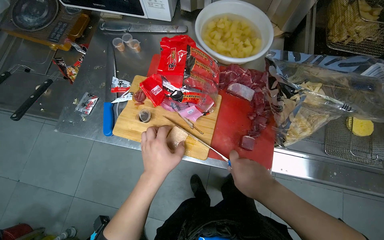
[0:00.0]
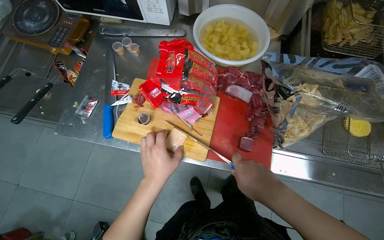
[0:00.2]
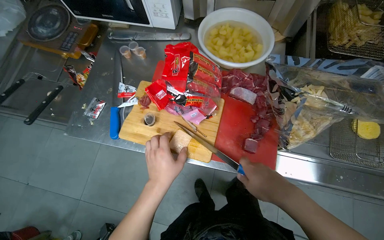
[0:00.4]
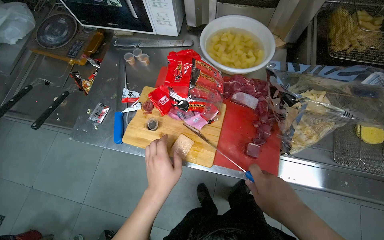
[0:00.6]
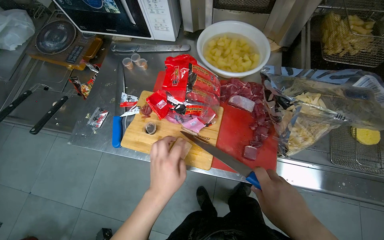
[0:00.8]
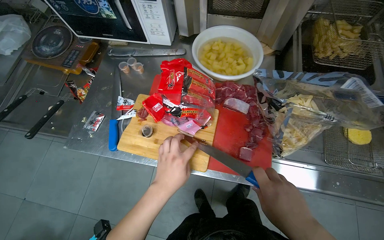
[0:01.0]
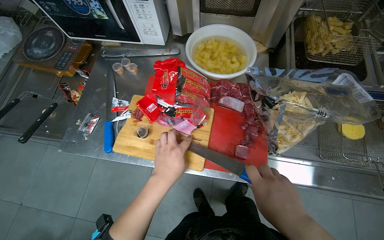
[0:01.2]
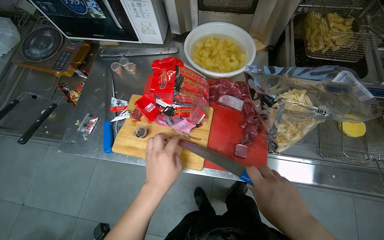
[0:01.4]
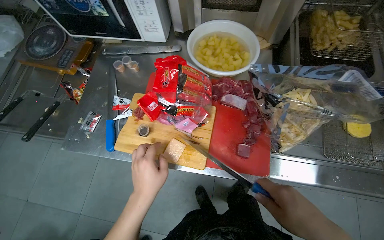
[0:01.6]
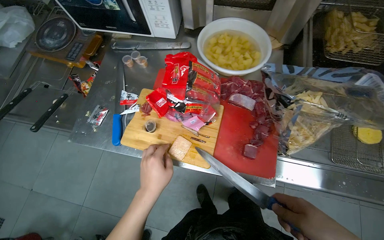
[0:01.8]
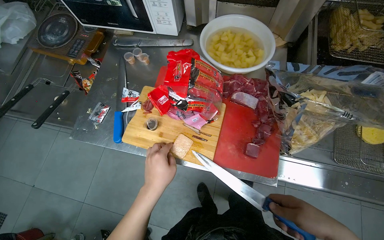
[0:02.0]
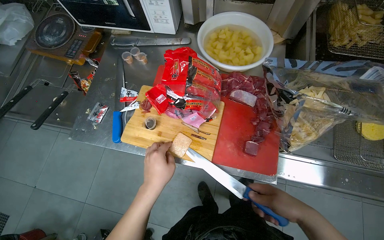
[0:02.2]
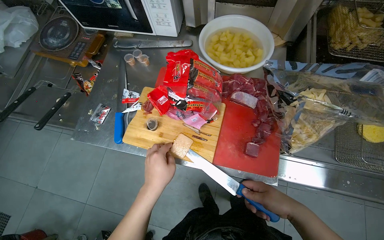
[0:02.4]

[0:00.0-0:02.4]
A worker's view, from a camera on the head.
Job: preparing food.
The whole recording: Cutting meat on cutting board. The worker uses a knife to cut pieces of meat on a cutting board.
0:00.0 to 0:01.2: The hands stay close to where they were, moving slightly.

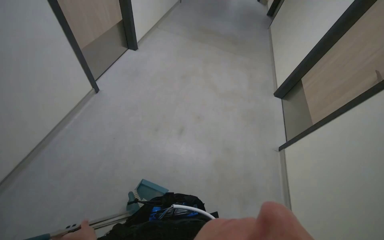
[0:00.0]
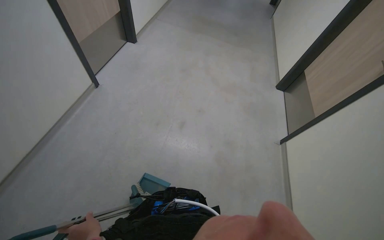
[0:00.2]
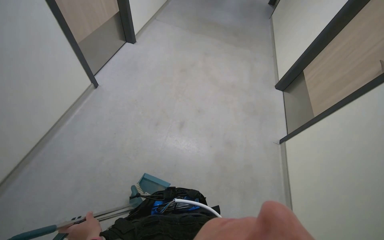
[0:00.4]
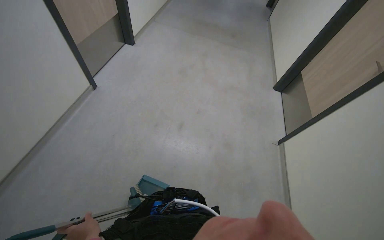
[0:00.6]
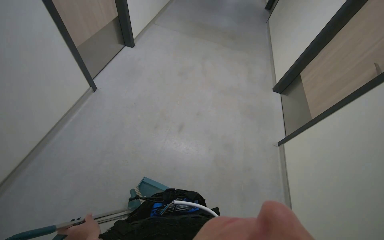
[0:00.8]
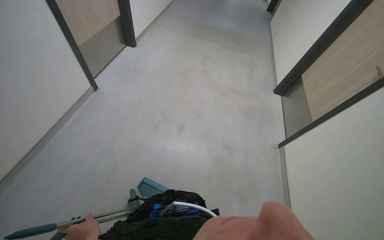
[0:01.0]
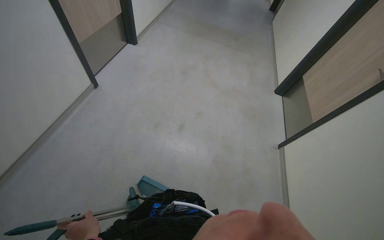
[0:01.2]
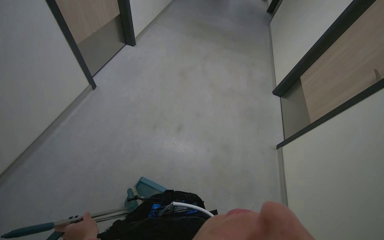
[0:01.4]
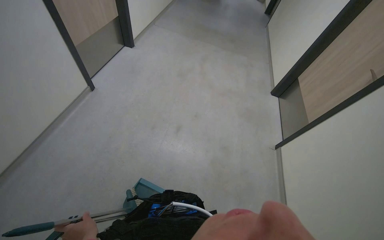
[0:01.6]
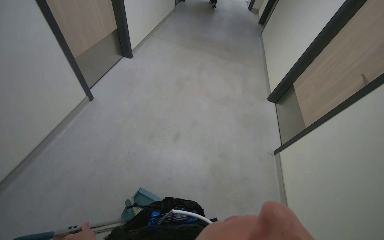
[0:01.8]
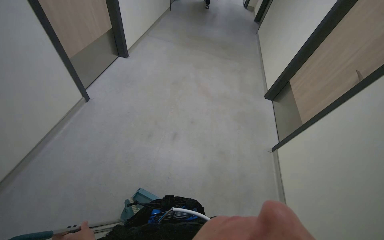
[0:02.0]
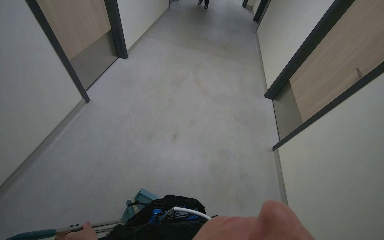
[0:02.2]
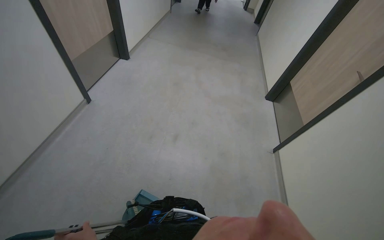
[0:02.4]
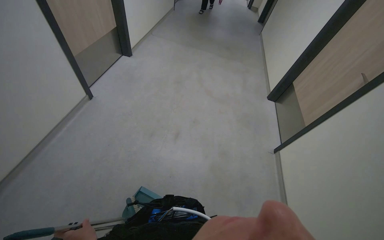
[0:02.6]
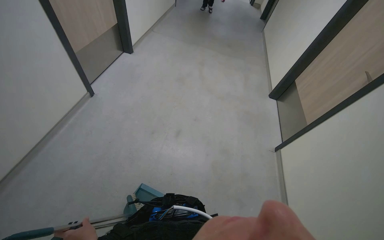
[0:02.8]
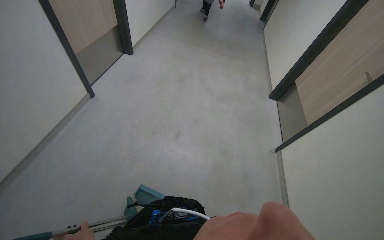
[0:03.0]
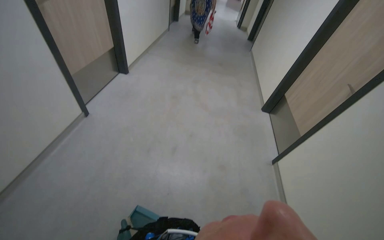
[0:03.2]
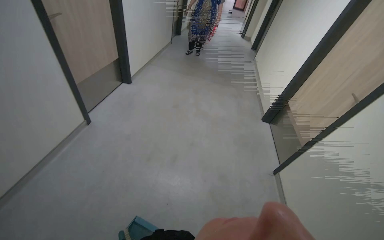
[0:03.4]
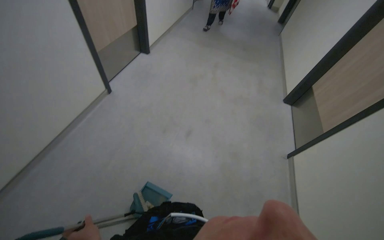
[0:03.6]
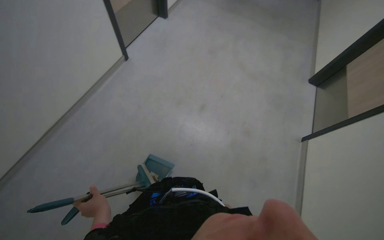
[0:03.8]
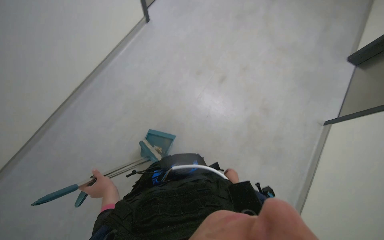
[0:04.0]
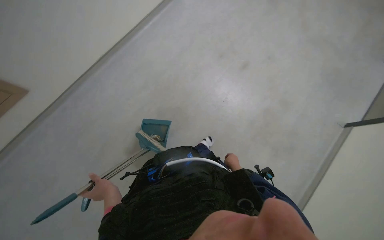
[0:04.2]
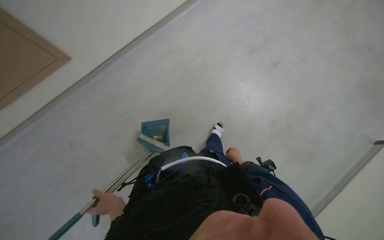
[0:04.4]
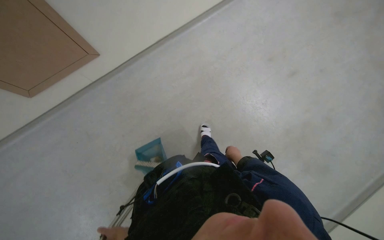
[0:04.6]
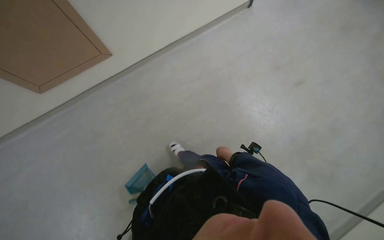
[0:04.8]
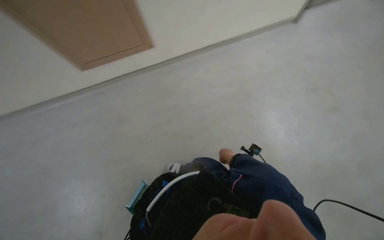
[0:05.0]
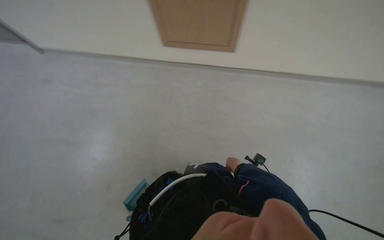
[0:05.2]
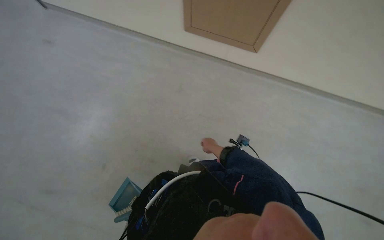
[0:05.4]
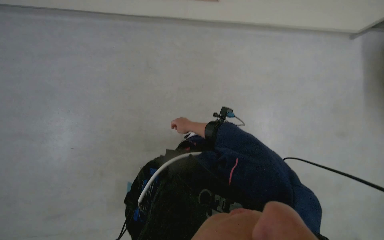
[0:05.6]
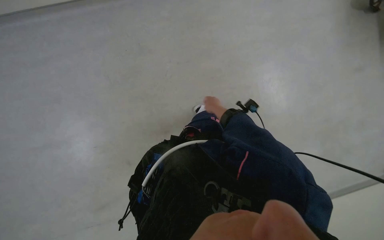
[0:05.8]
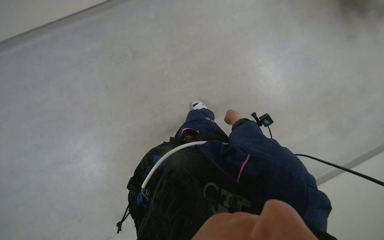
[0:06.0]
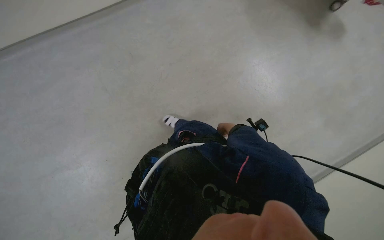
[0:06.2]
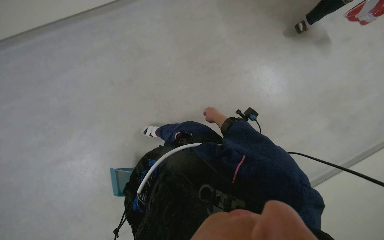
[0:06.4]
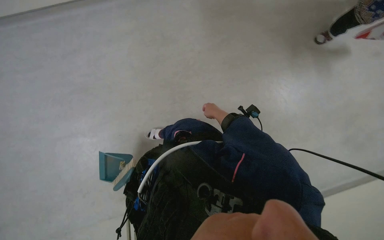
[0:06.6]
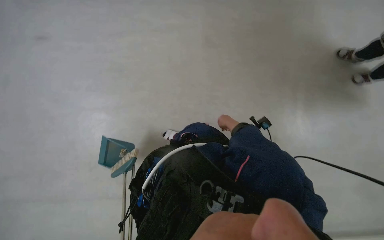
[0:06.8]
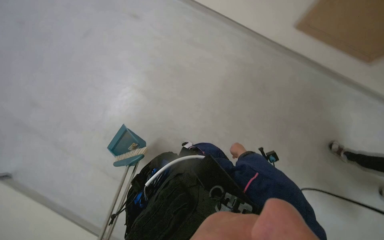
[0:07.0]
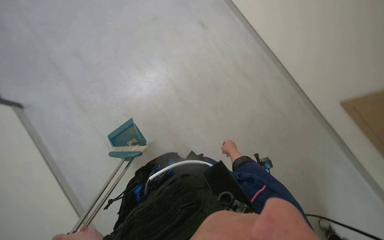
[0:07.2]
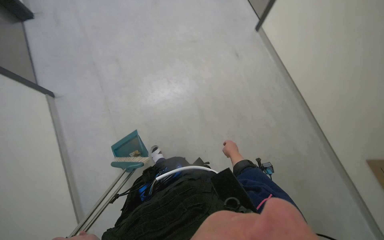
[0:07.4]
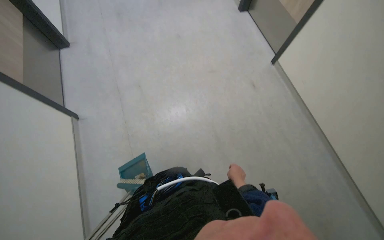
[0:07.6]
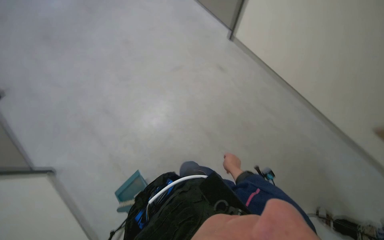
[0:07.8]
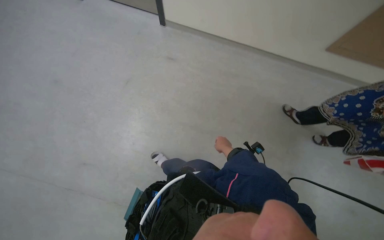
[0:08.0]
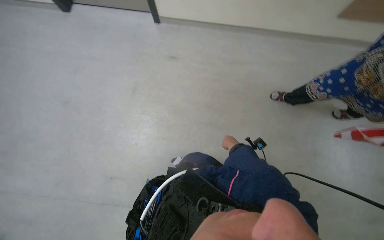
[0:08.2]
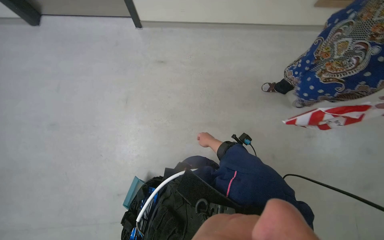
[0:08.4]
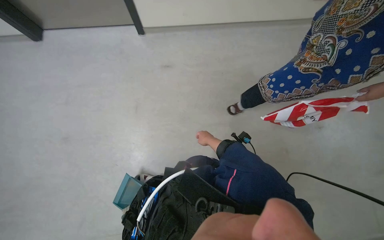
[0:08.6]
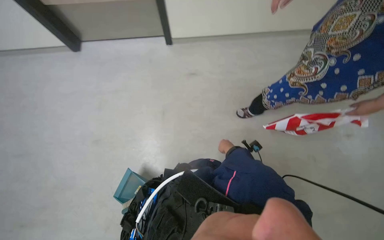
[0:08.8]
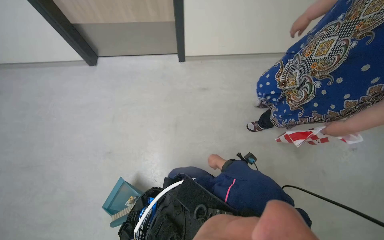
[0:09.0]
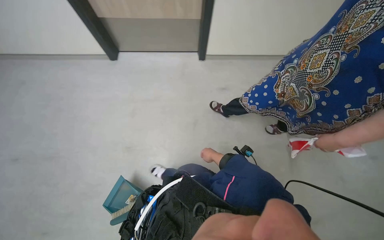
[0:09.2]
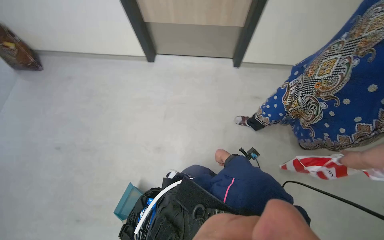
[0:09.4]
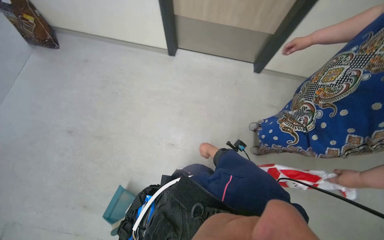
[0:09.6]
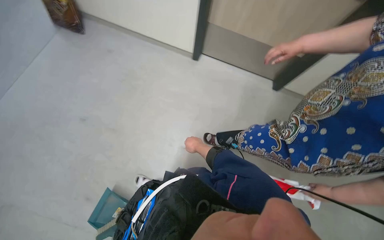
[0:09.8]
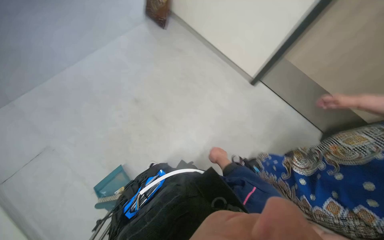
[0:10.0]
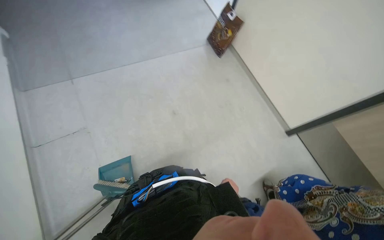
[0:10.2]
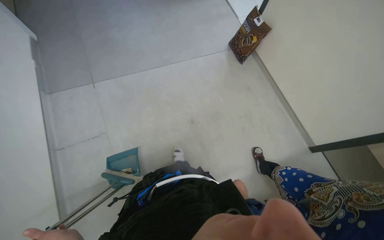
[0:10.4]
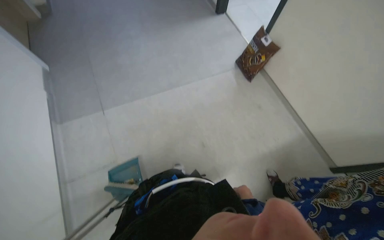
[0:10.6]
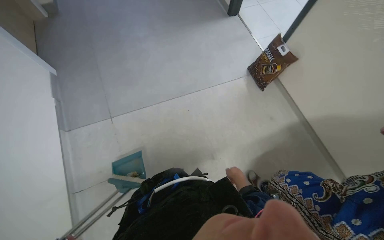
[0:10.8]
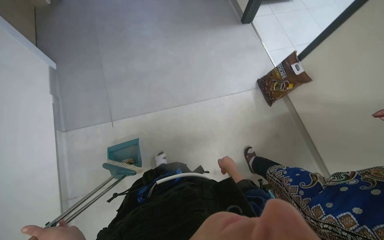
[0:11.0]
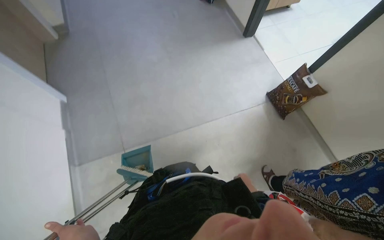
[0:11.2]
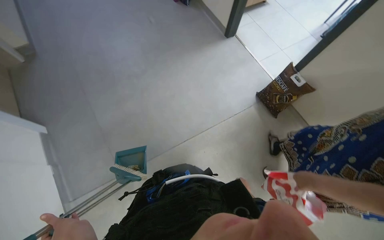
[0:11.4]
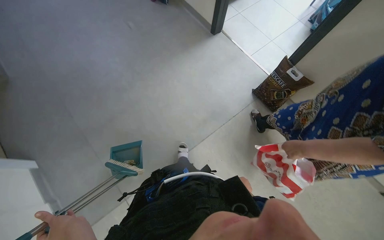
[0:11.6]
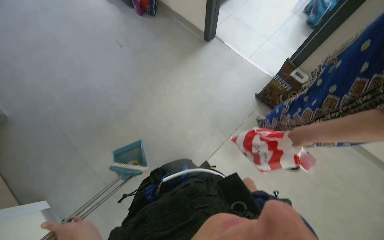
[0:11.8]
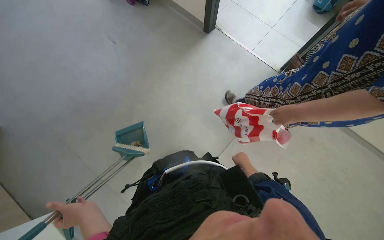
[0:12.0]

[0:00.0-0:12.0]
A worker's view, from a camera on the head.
Job: managing laundry.
The whole recording: Loading laundry into washing machine. The worker sorts clothes from a basket and loads them into the washing machine.
0:03.0 to 0:04.4: The camera sweeps to the left, by some 20 degrees. The view tips downward by roughly 30 degrees.
0:06.0 to 0:07.6: The head rotates some 50 degrees to the left. The wearer looks roughly 40 degrees further upward.
0:07.6 to 0:09.0: Everything in view rotates approximately 45 degrees counterclockwise.
0:09.0 to 0:10.4: The head turns to the left by roughly 50 degrees.
0:10.4 to 0:12.0: The head travels about 1 m.

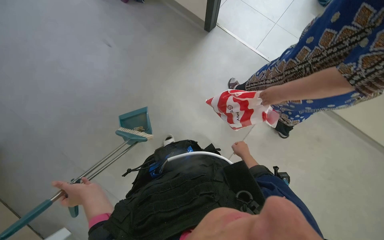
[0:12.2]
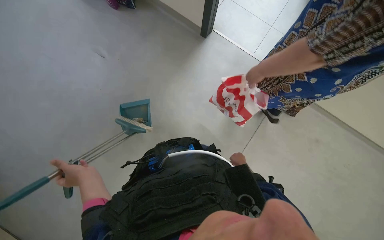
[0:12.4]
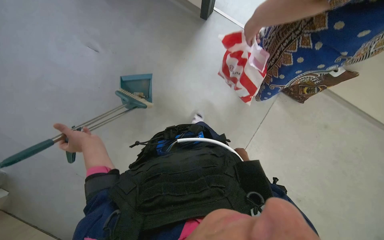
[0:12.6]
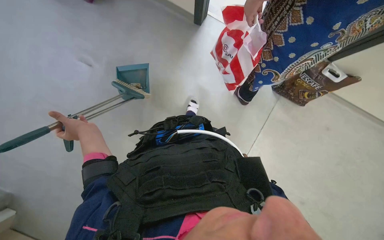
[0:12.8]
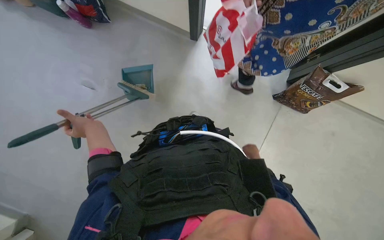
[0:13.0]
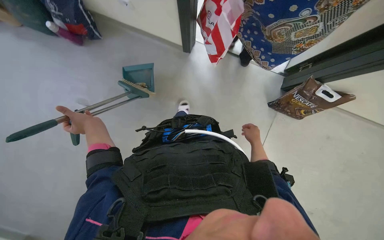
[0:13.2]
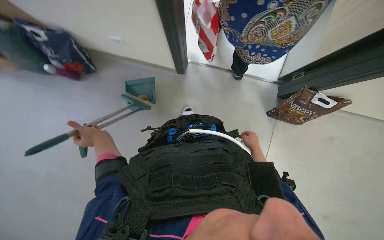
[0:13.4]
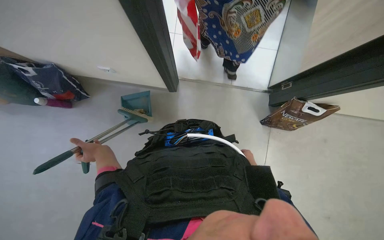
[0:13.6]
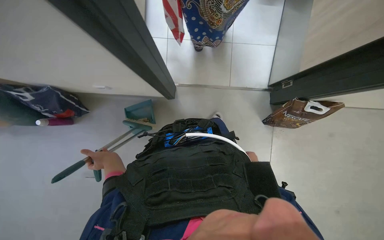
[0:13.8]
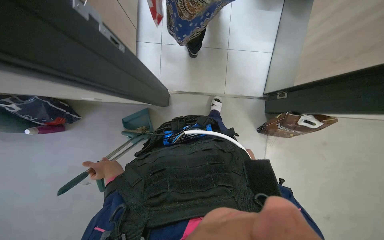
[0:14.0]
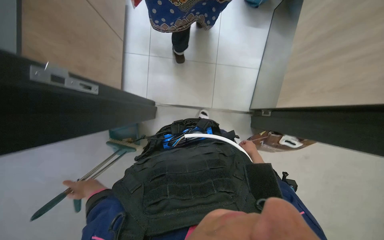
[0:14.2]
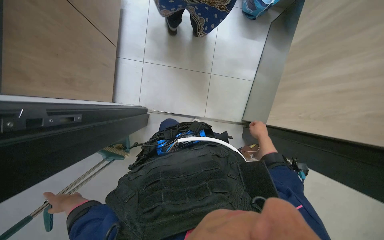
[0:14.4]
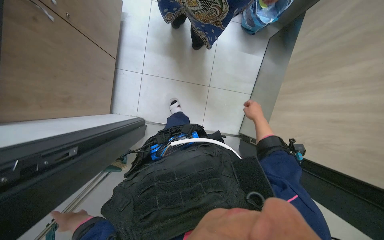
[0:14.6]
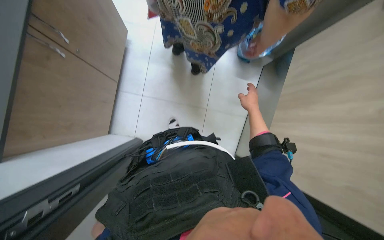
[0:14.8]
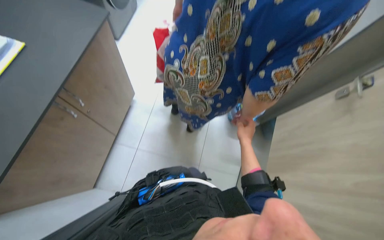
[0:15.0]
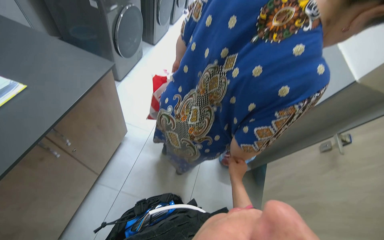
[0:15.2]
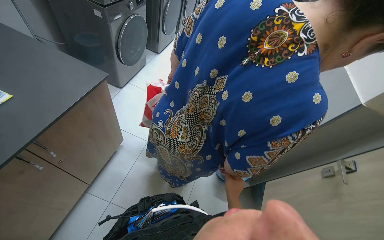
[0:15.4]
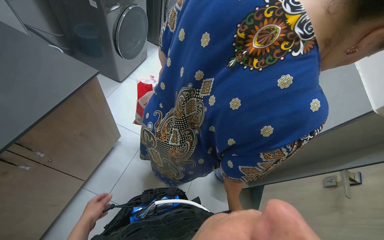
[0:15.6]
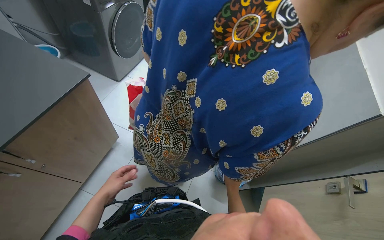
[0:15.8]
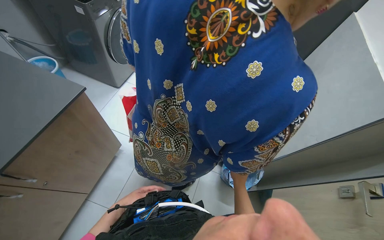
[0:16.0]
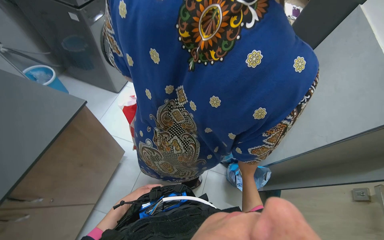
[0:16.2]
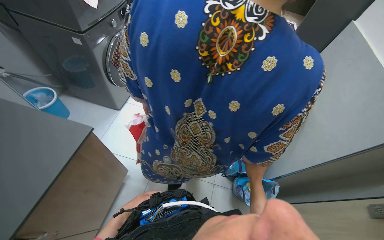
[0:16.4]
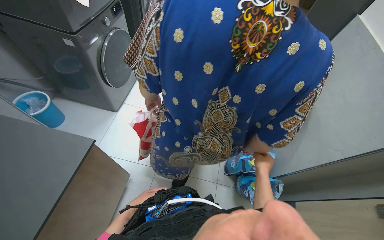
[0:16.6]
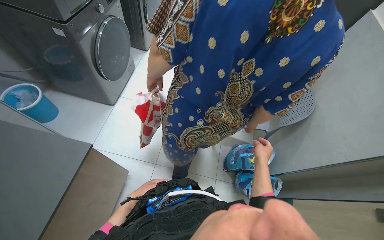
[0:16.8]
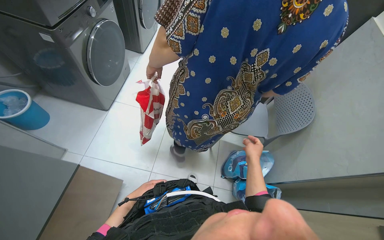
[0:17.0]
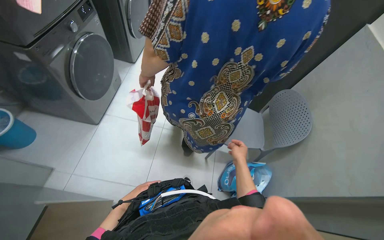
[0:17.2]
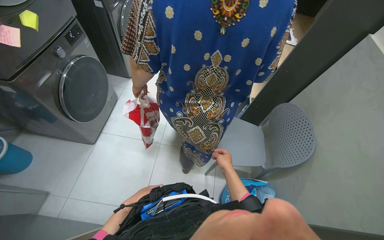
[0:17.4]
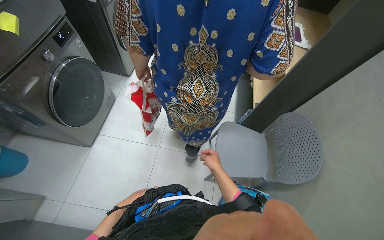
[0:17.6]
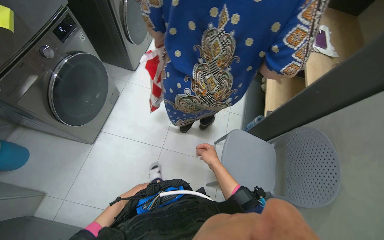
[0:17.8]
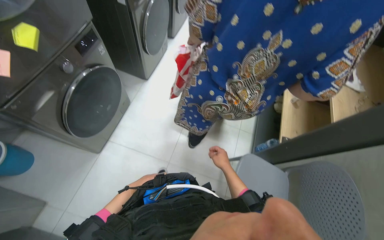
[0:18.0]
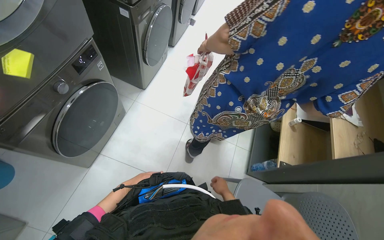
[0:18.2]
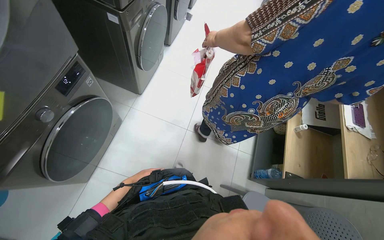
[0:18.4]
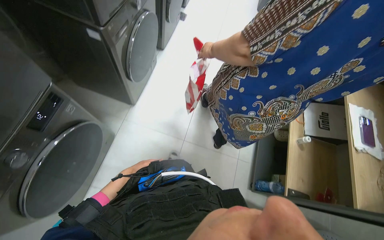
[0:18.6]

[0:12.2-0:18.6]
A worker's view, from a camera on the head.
Job: managing laundry.
The whole recording: Loading laundry into washing machine. The worker sorts clothes from a basket and loads them into the washing machine.
0:12.2 to 0:13.8: The right hand goes nearer and farther, approximately 25 cm each way, reversing 2 times; the left hand goes about 15 cm farther from the camera.
0:13.8 to 0:15.4: The view tilts about 50 degrees upward.
0:15.4 to 0:17.0: Everything in view rotates approximately 35 degrees counterclockwise.
0:17.0 to 0:18.6: The left hand heads up the picture, covering roughly 30 cm. Meanwhile the right hand travels down the picture and farther from the camera by about 15 cm.
